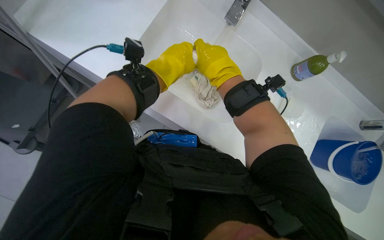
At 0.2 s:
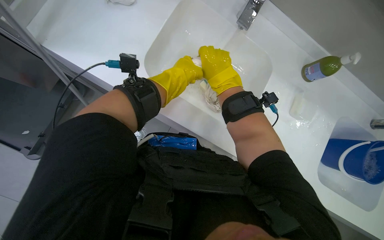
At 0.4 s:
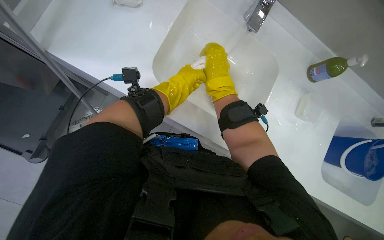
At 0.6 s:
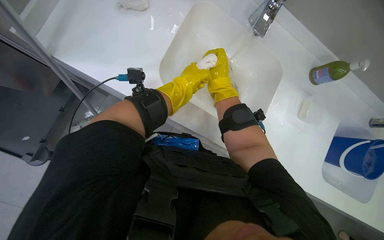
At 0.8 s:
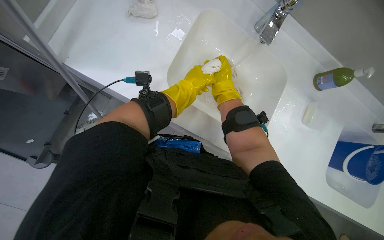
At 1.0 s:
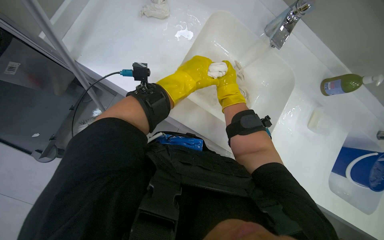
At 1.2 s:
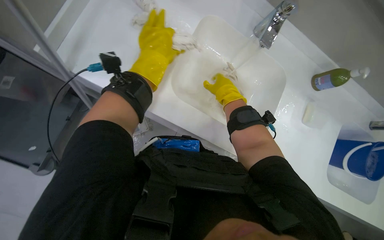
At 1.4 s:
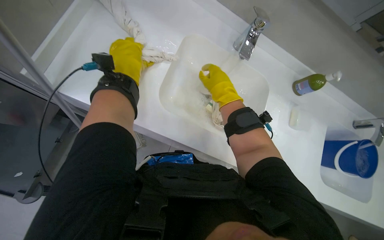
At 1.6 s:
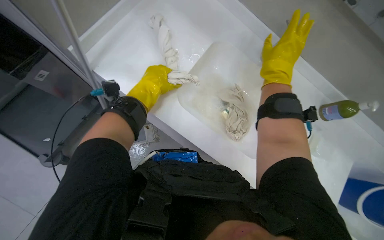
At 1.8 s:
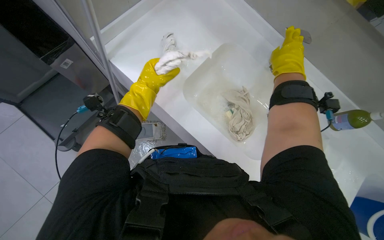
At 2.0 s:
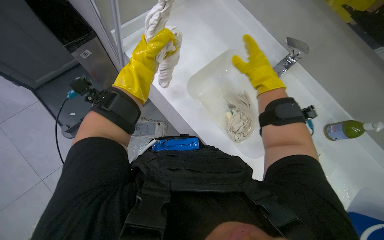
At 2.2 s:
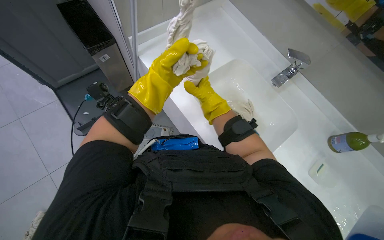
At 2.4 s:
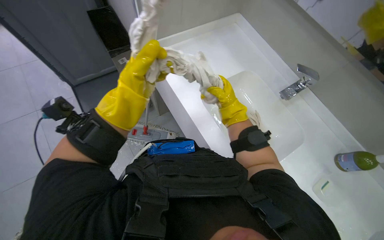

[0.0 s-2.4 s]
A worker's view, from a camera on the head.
Job: preparing cleaning supplies.
The whole recording: Washing cleaning cloths in sink. The worker washes a white cleaning cloth in the sink under running water.
0.0 to 1.2 s: The right hand moves farther from the camera, some 10 cm.
1.2 to 2.4 s: The head travels roughly 50 cm.

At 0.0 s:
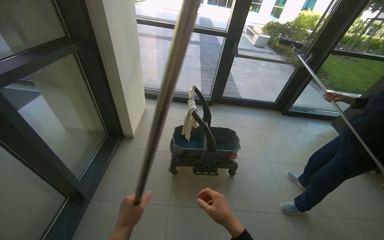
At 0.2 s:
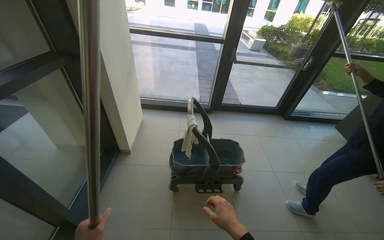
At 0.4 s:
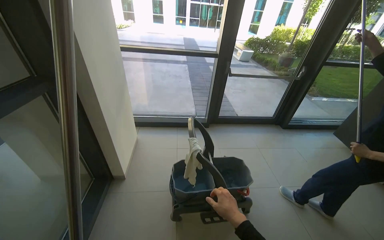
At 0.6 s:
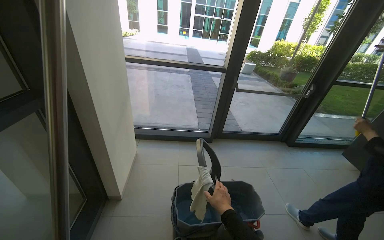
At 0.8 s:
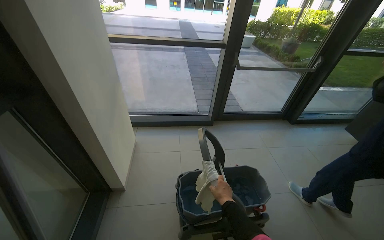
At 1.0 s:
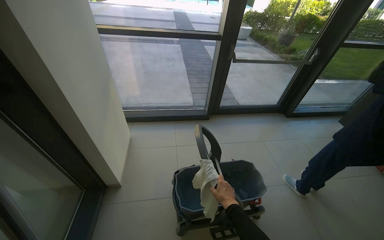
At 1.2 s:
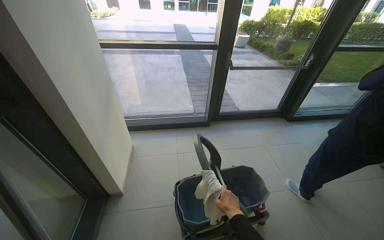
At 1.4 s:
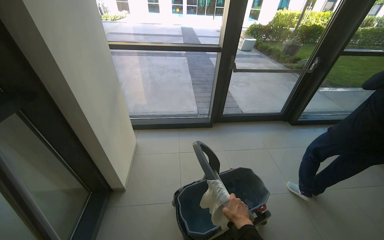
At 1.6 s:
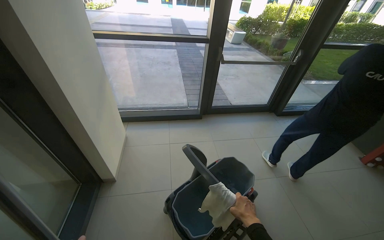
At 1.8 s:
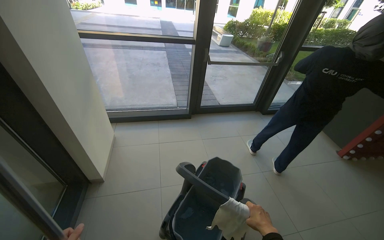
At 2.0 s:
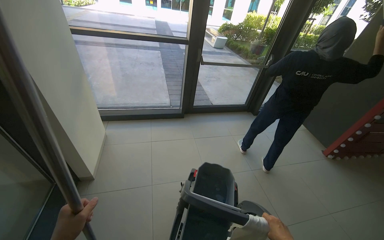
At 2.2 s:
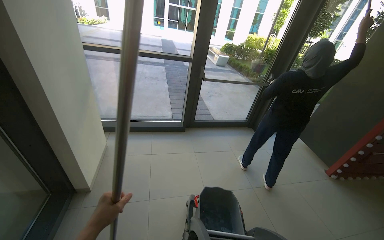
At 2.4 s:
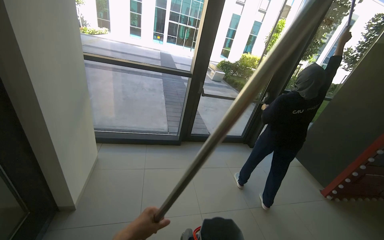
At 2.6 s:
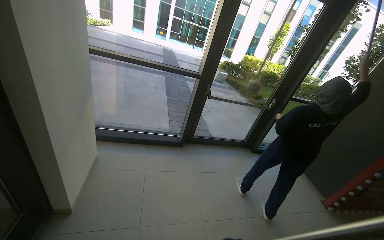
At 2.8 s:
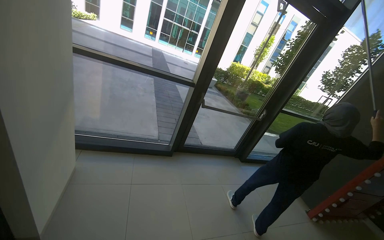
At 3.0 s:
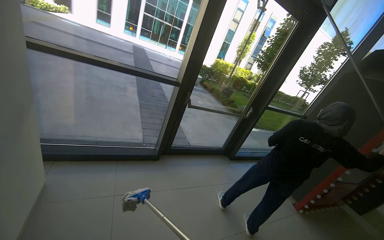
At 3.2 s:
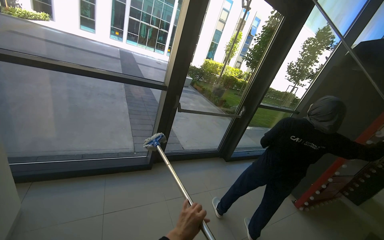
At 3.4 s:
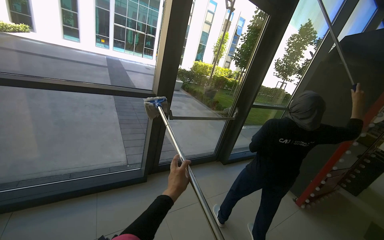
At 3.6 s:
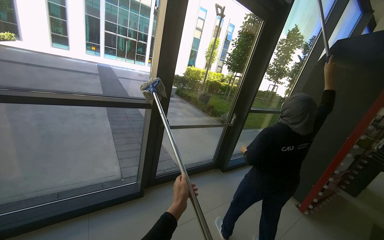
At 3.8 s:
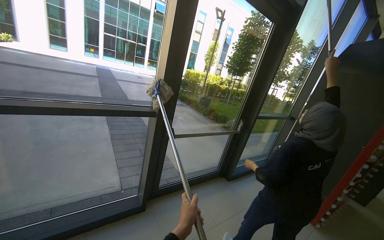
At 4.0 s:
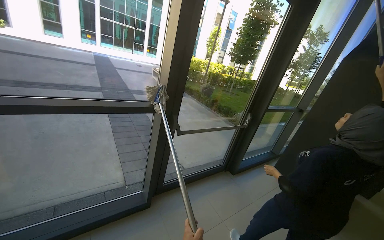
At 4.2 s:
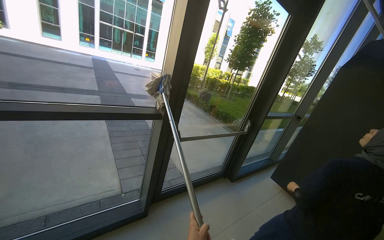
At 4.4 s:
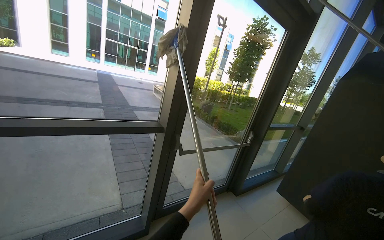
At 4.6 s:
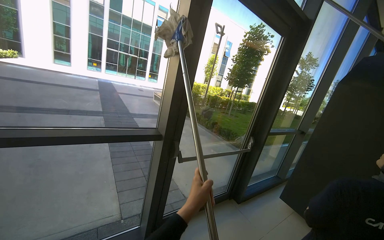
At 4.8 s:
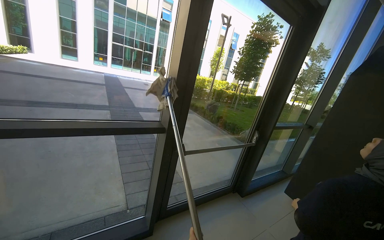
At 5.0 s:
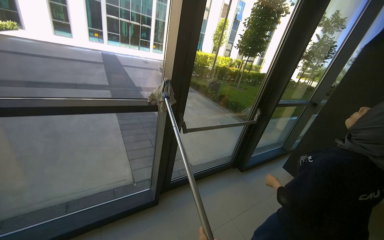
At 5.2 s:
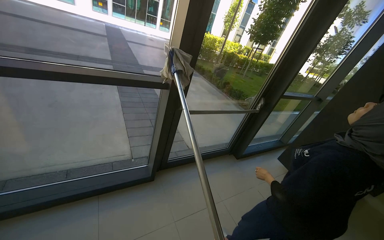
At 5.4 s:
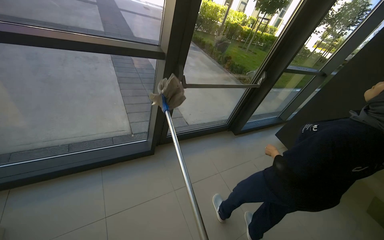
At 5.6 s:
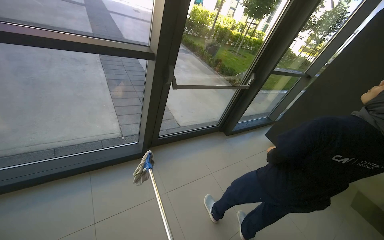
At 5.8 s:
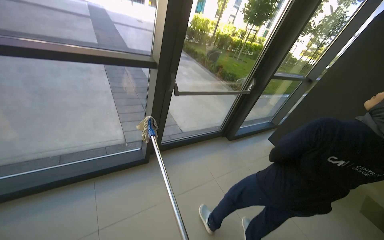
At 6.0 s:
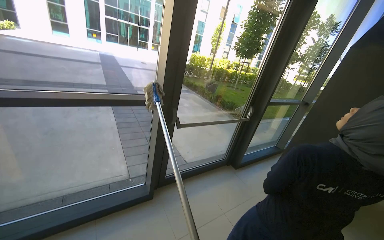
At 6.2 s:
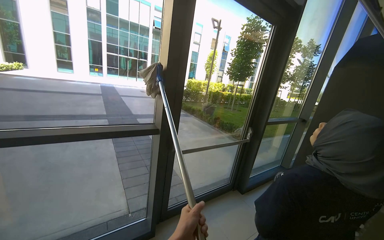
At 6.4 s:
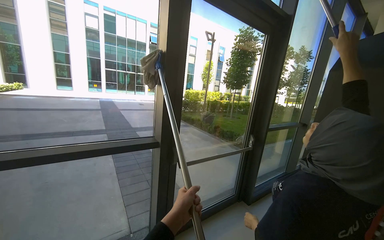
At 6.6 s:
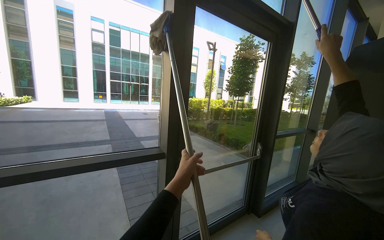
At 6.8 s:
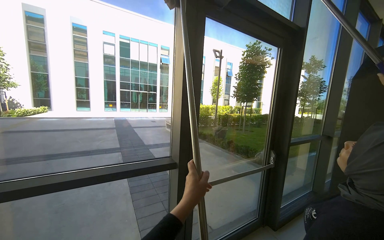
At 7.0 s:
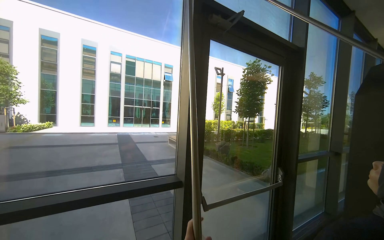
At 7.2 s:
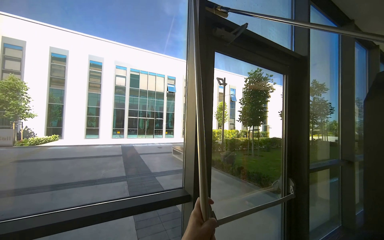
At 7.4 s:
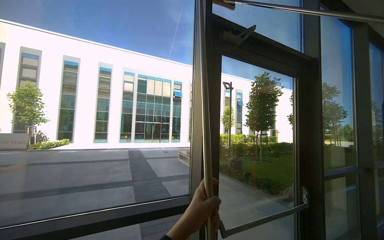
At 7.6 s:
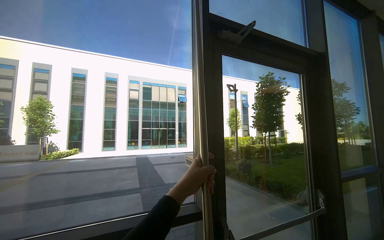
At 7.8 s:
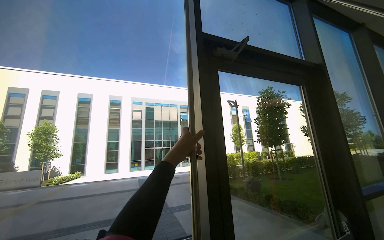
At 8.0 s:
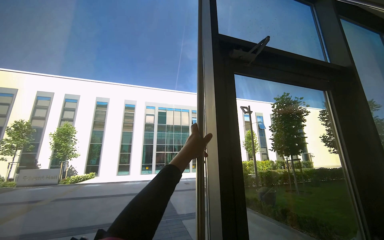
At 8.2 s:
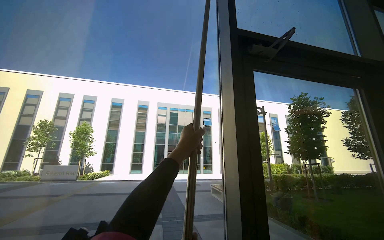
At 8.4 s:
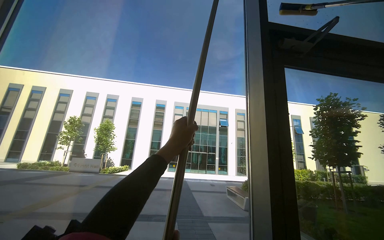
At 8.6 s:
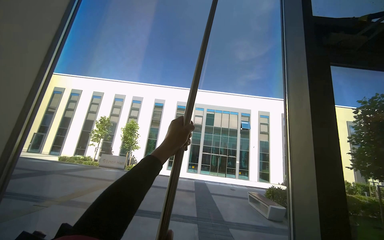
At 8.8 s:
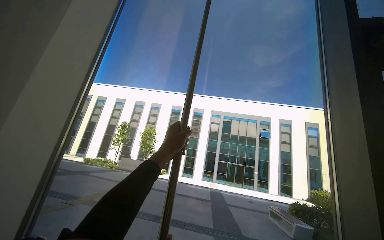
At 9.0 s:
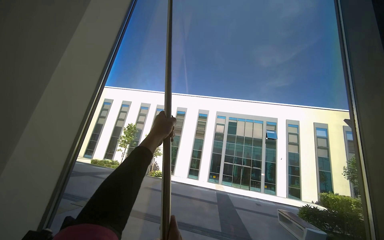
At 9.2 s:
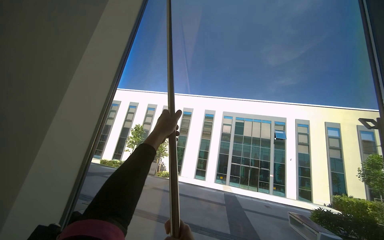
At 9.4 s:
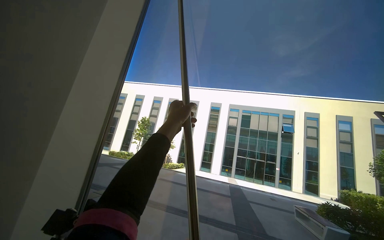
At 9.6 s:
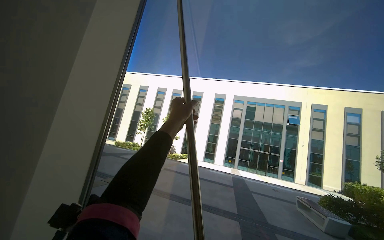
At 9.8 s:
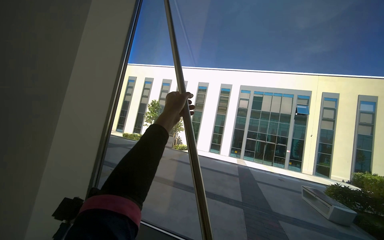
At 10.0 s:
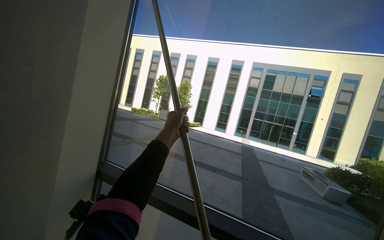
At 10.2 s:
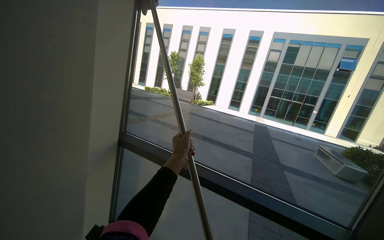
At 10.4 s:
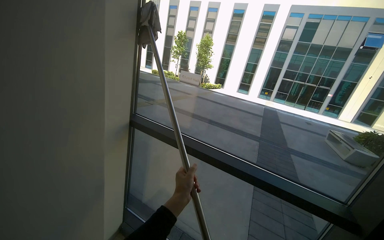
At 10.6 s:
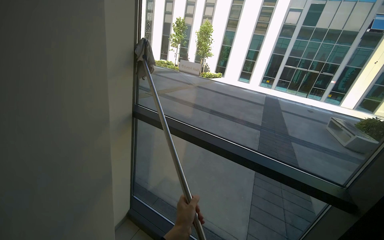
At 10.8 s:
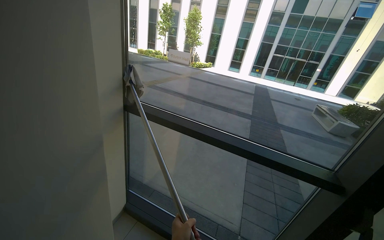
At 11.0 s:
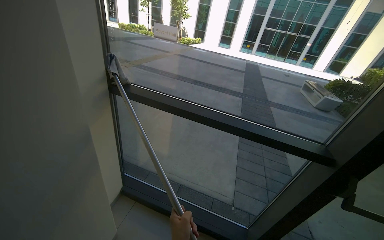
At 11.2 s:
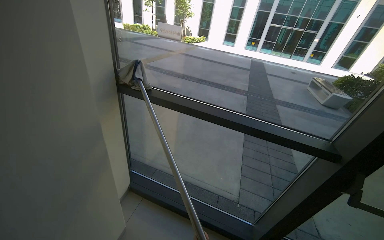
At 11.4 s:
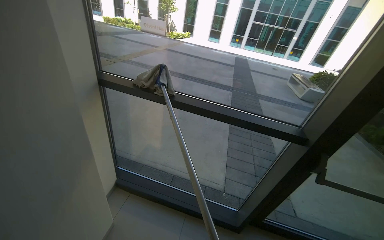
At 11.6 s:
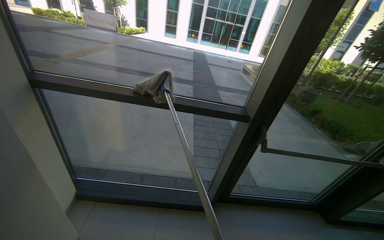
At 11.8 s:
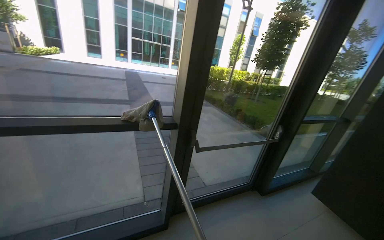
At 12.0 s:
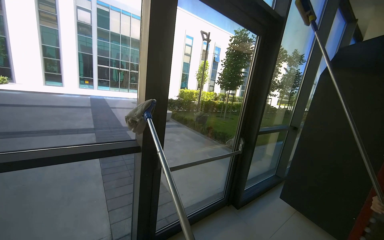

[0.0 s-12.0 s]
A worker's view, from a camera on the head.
Job: cleaning windows.
The whole recording: Wiping large glass windows. The worker uses an extendable mop to wipe large glass windows.
0.0 to 1.6 s: The camera is carried roughly 40 cm.
1.6 to 3.0 s: The camera is aimed some 20 degrees further to the right.
3.0 to 4.4 s: The camera is carried about 60 cm.
6.0 to 7.6 s: The view tilts approximately 30 degrees upward.
7.6 to 9.0 s: The view pans to the left by approximately 35 degrees. The wearer looks approximately 15 degrees further upward. The left hand travels farther from the camera and to the left by approximately 50 cm.
9.0 to 10.4 s: The view pans to the left by about 20 degrees. The view tilts some 35 degrees downward.
10.4 to 12.0 s: The head rotates roughly 60 degrees to the right.

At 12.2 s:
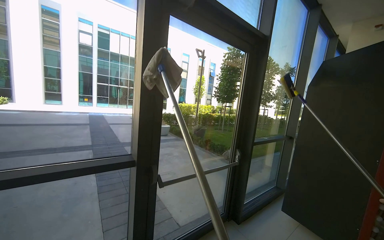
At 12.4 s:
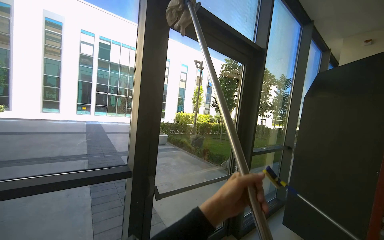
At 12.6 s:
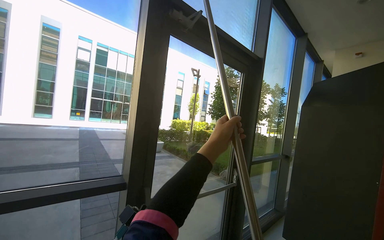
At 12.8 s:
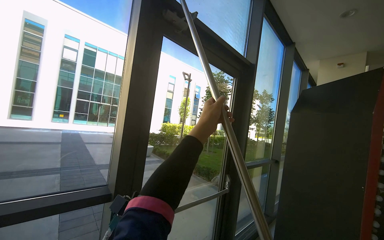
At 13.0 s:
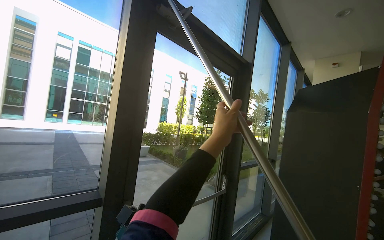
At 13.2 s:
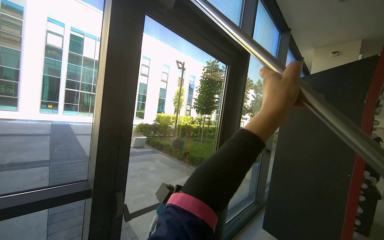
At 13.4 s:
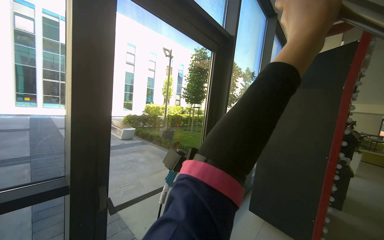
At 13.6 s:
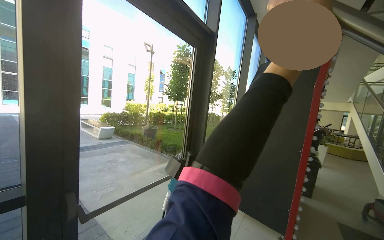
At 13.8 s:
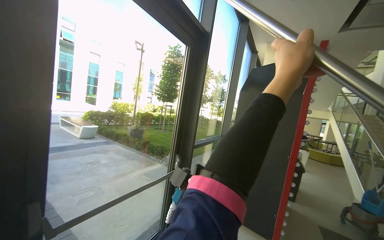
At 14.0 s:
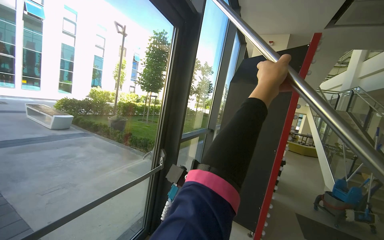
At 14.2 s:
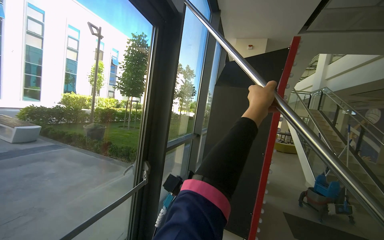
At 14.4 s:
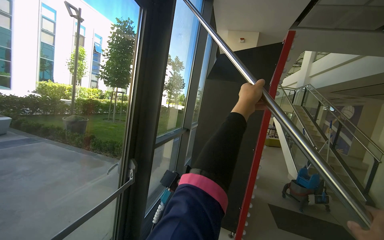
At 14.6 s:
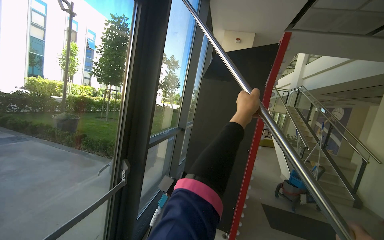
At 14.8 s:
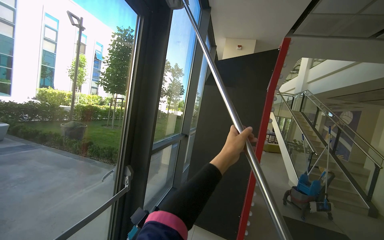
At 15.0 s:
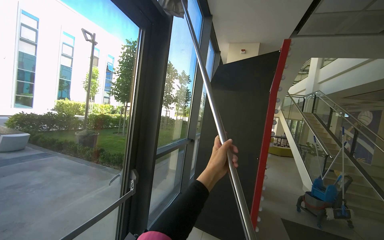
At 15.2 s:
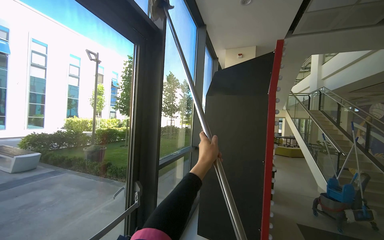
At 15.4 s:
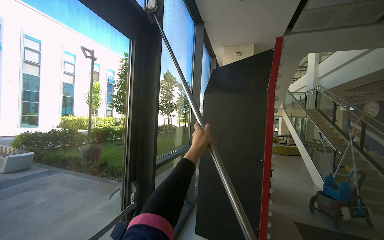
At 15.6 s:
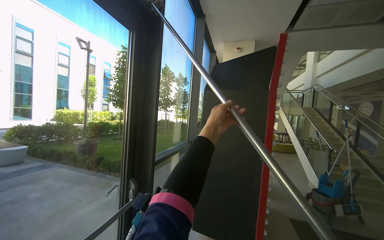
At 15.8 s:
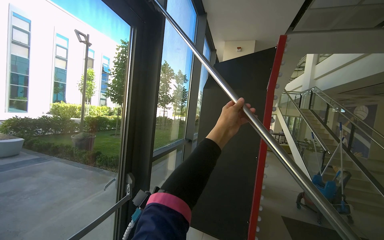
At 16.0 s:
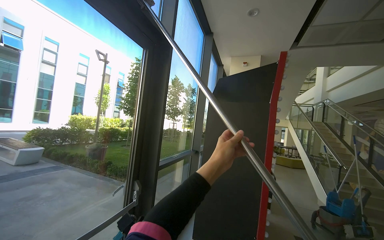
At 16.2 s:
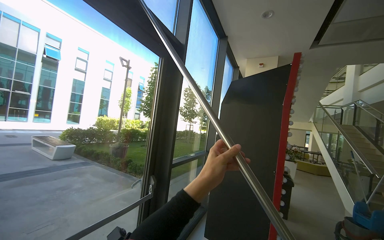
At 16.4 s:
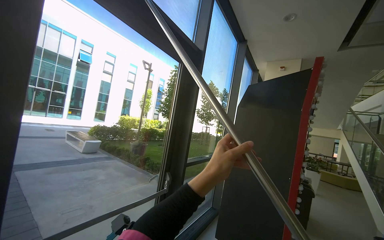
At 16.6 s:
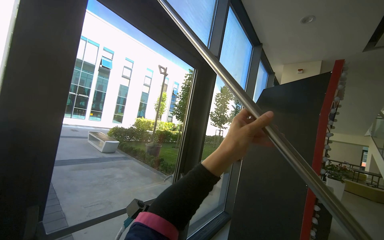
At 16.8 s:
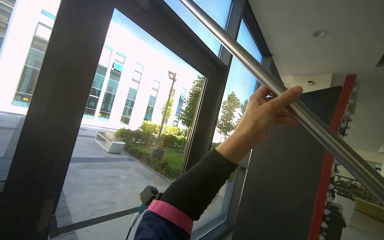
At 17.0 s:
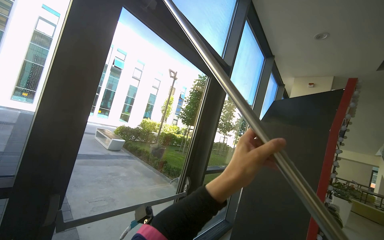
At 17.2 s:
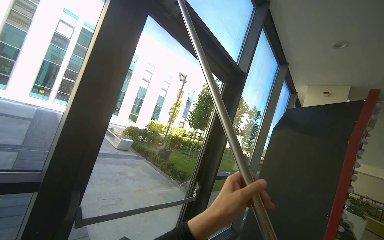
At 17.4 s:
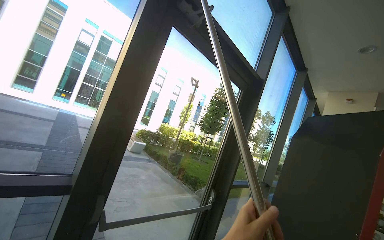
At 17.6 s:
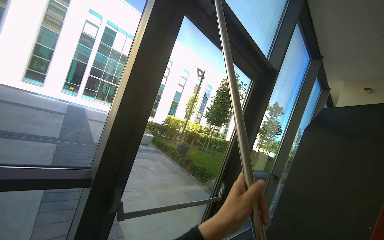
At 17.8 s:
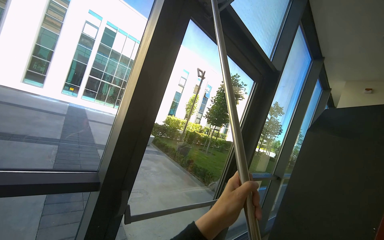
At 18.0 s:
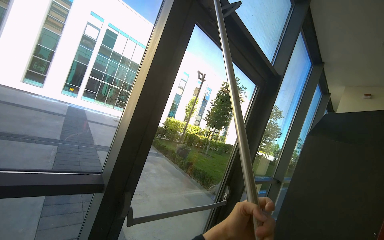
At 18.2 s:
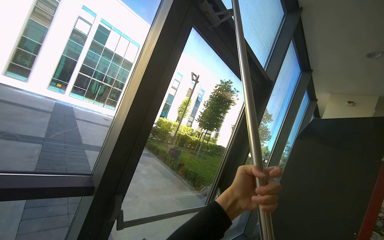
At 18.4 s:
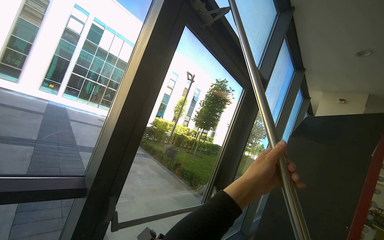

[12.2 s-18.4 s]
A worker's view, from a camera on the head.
Job: cleaning windows.
The whole recording: Wiping large glass windows. The worker uses an extendable mop to wipe large glass windows.
12.2 to 13.8 s: The camera sweeps to the right, by some 25 degrees.
13.8 to 15.4 s: The left hand moves farther from the camera, some 50 cm.
15.4 to 16.8 s: The head turns to the left by some 25 degrees. The left hand goes approximately 50 cm nearer to the camera.
